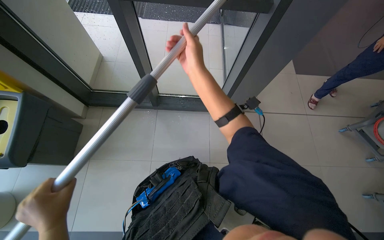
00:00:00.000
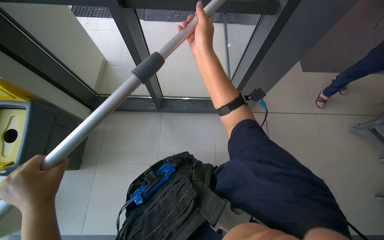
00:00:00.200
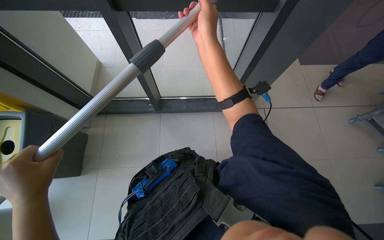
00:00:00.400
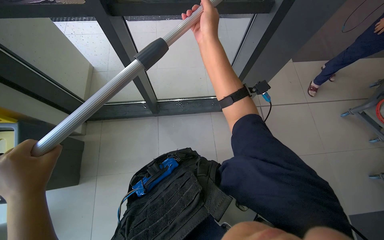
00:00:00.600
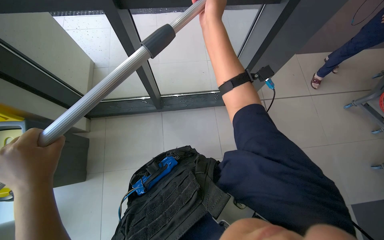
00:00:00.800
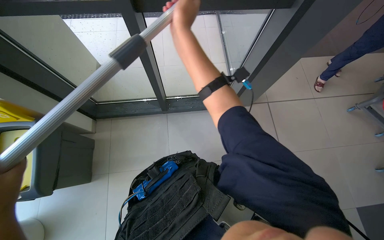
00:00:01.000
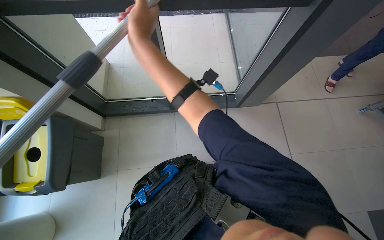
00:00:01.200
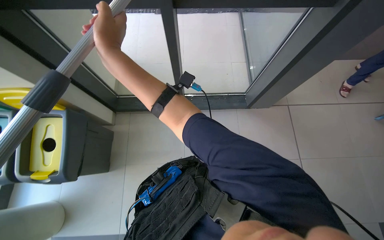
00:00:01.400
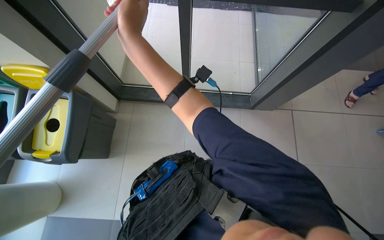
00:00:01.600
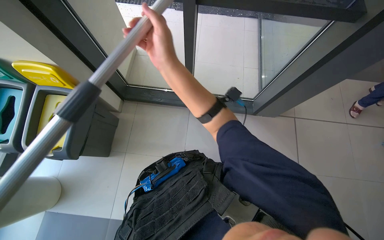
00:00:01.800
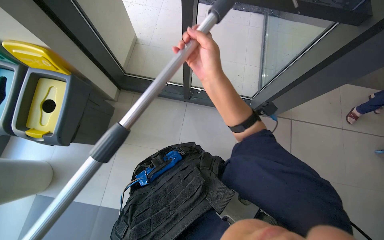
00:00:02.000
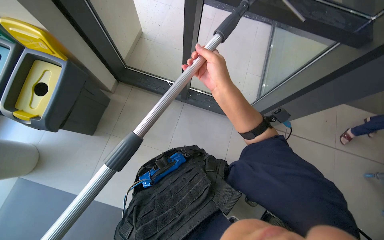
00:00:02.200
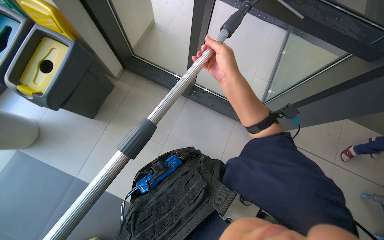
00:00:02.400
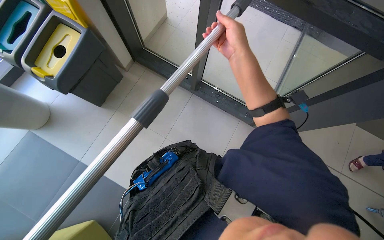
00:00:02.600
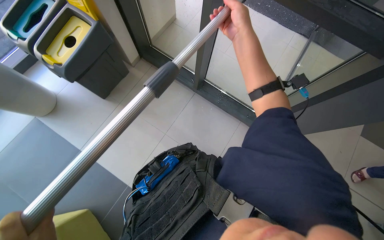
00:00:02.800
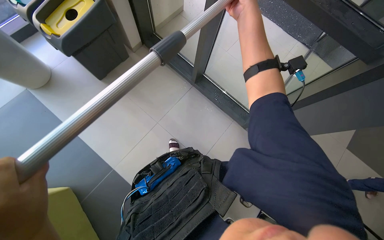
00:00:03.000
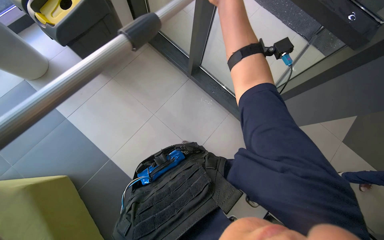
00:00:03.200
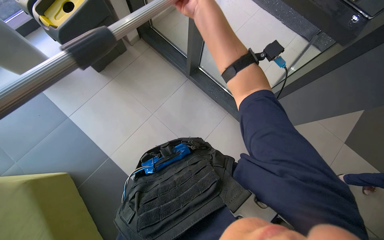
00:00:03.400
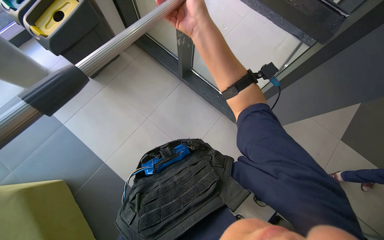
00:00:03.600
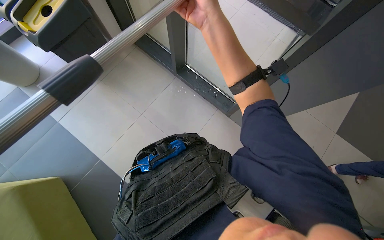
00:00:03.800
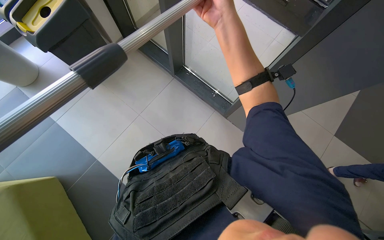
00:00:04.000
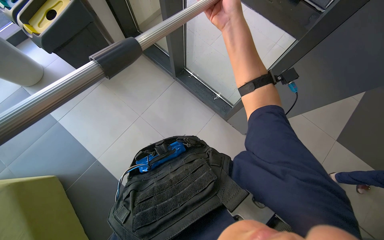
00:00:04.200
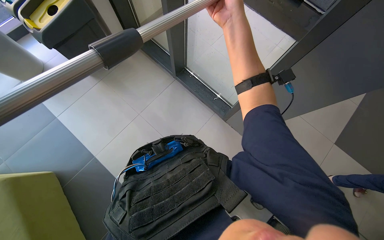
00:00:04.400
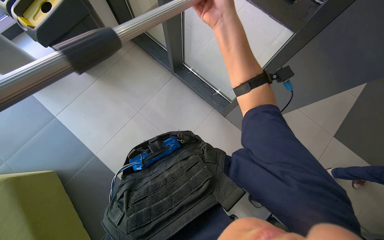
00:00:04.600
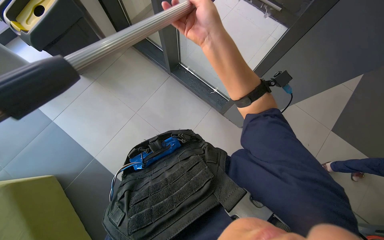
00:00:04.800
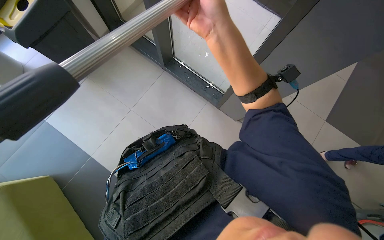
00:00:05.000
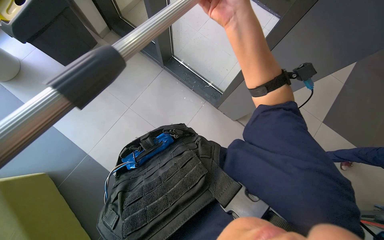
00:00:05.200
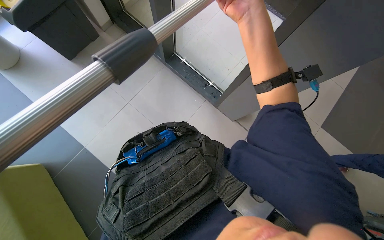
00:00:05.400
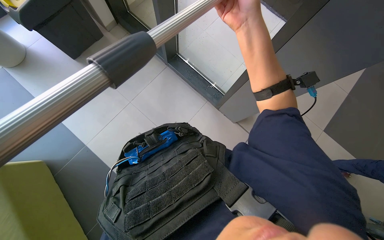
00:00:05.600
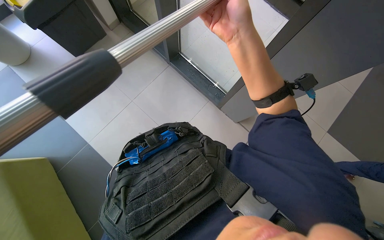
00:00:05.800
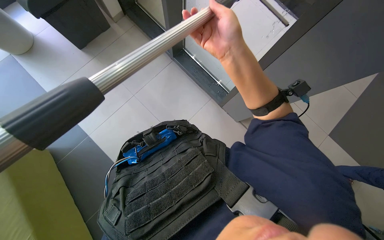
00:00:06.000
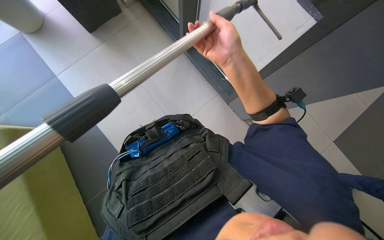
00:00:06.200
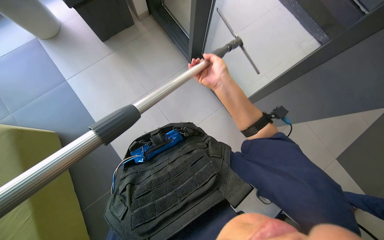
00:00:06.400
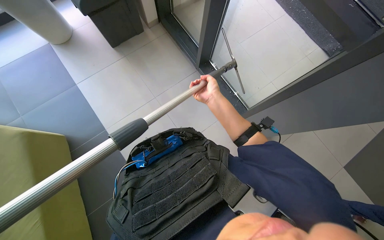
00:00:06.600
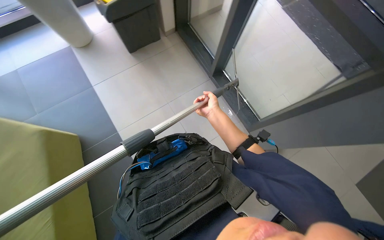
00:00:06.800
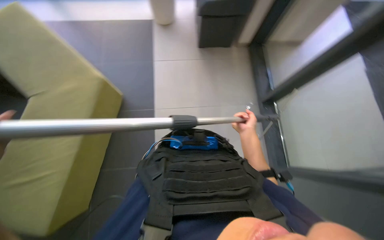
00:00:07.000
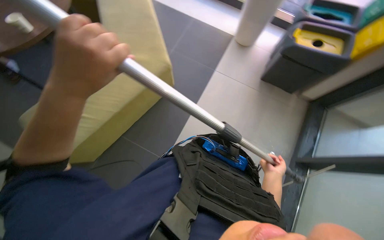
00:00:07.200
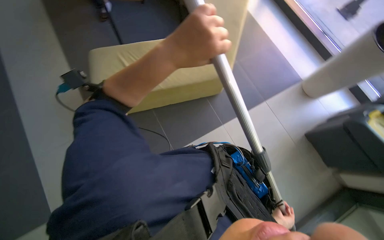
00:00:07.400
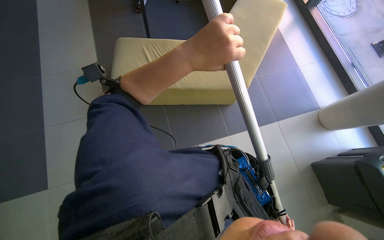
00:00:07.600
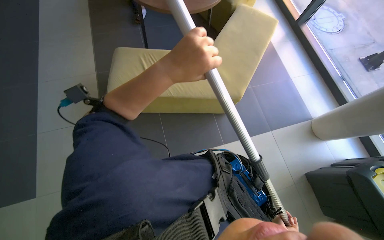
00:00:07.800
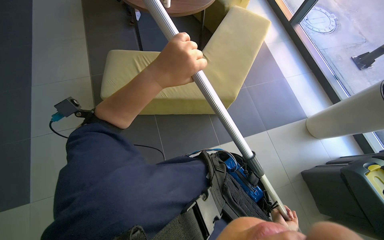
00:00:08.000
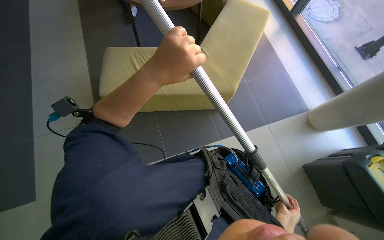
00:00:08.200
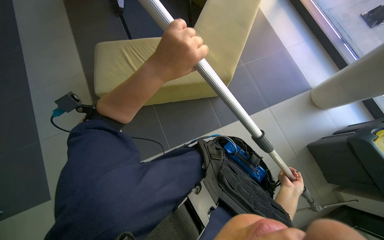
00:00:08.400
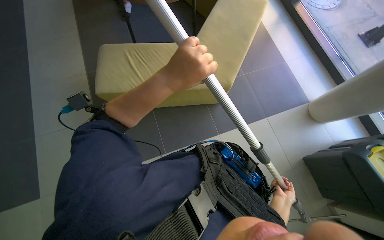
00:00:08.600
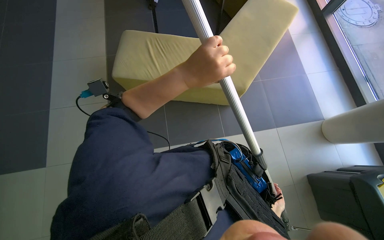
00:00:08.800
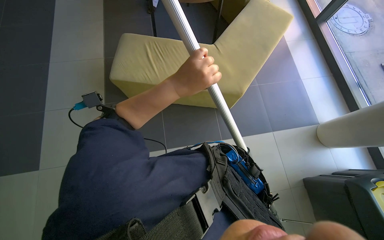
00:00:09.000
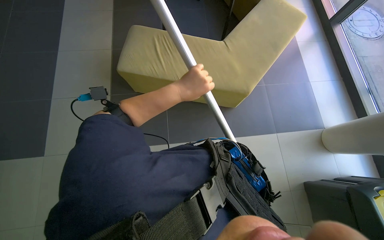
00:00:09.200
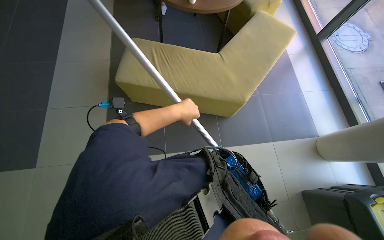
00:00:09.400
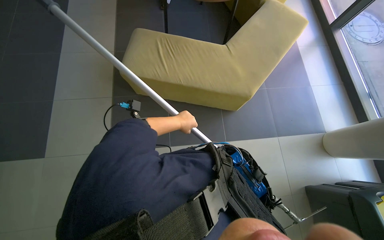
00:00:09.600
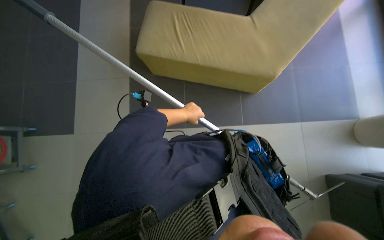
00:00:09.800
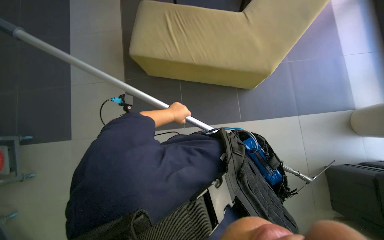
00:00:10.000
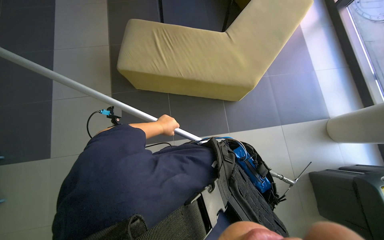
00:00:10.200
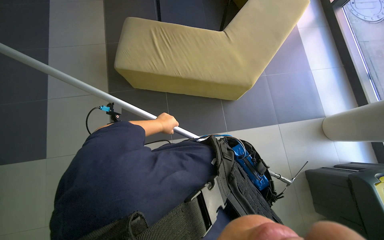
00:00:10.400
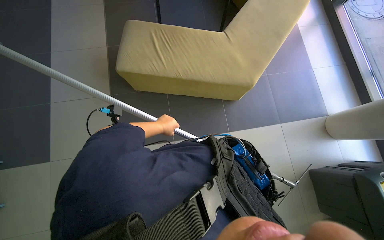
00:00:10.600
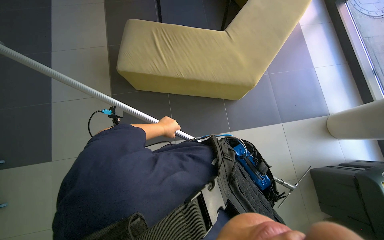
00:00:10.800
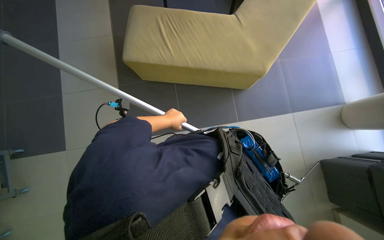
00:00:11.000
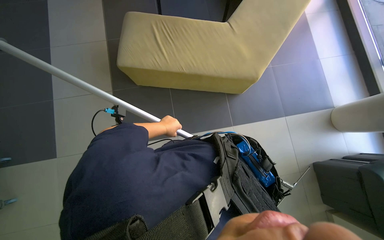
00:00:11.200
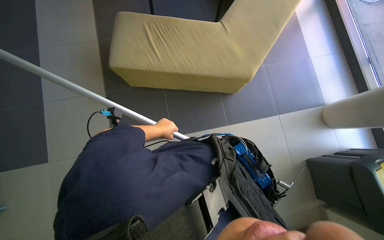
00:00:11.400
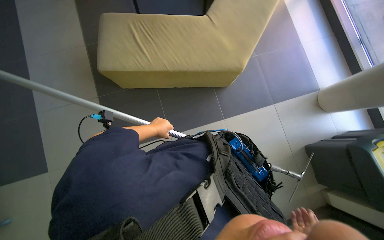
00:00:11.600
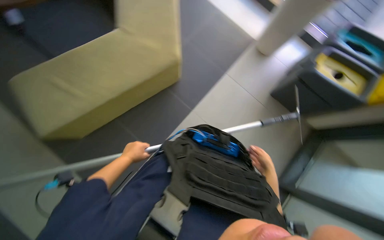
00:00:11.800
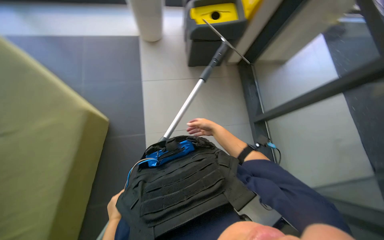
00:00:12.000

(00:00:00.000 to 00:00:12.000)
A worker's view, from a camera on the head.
Job: cleaning windows.
The whole recording: Cleaning glass panels. The worker cleans the glass panels with a long pole tool and then wipes them with a cloth.
00:00:00.000 - 00:00:01.600: The right hand moves to the left and nearer to the camera, some 20 cm.
00:00:01.600 - 00:00:03.000: Everything in view rotates roughly 35 degrees clockwise. The right hand moves farther from the camera and up the picture, about 25 cm.
00:00:03.000 - 00:00:04.400: The right hand heads down the picture, covering approximately 10 cm.
00:00:04.400 - 00:00:06.000: The right hand moves up and down the picture over about 10 cm, changing direction 2 times.
00:00:06.000 - 00:00:07.600: The head turns to the left by about 110 degrees.
00:00:09.000 - 00:00:10.400: The left hand travels farther from the camera, to the left and down the picture by roughly 30 cm.
00:00:10.400 - 00:00:12.000: The wearer's head swings roughly 55 degrees to the right.

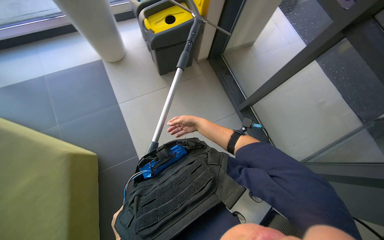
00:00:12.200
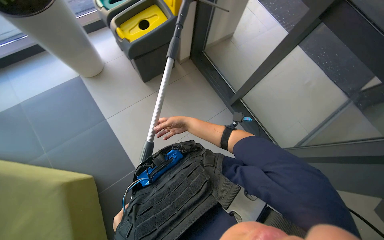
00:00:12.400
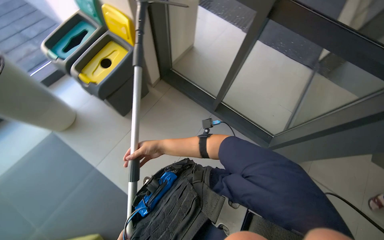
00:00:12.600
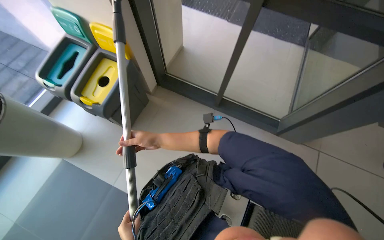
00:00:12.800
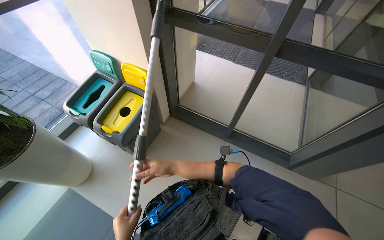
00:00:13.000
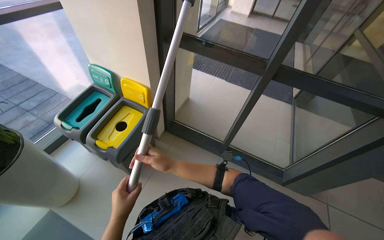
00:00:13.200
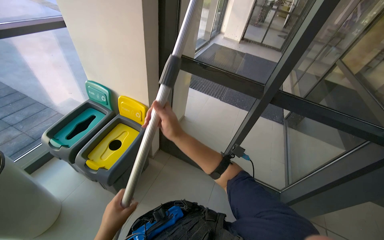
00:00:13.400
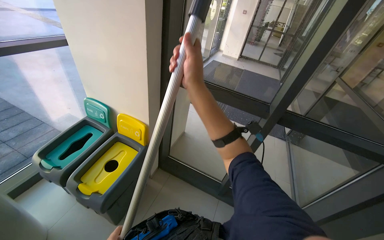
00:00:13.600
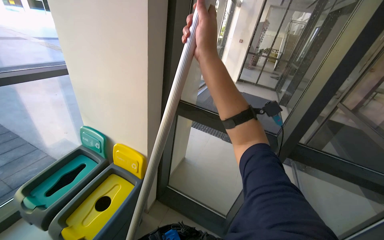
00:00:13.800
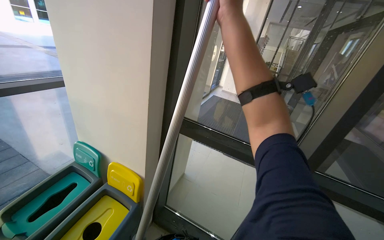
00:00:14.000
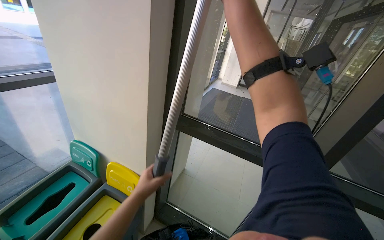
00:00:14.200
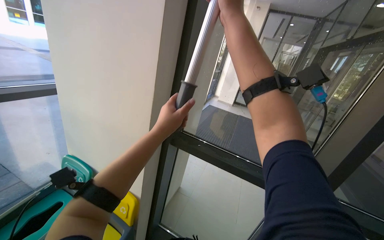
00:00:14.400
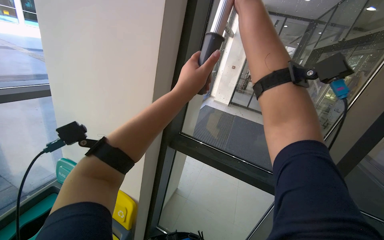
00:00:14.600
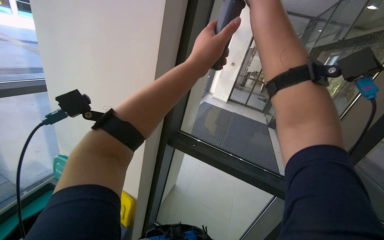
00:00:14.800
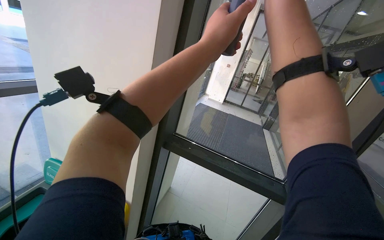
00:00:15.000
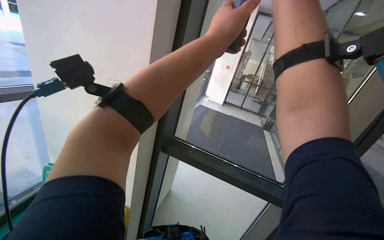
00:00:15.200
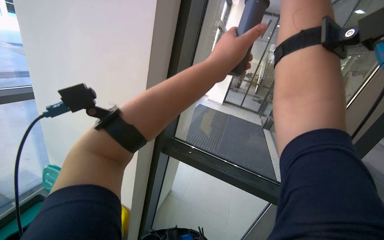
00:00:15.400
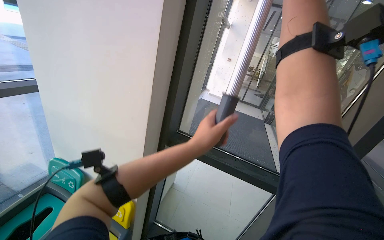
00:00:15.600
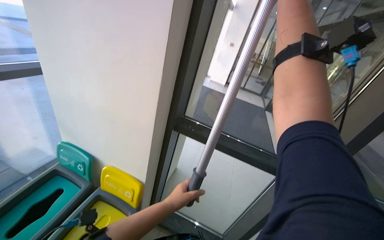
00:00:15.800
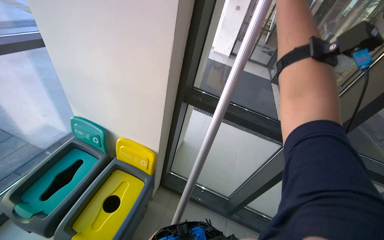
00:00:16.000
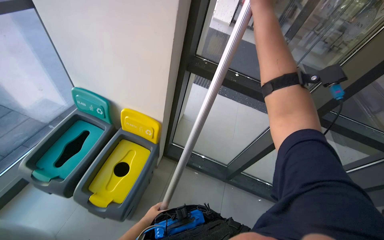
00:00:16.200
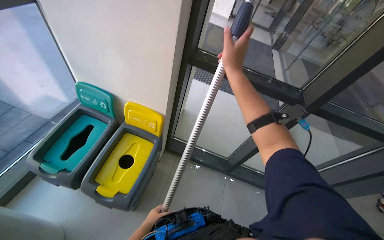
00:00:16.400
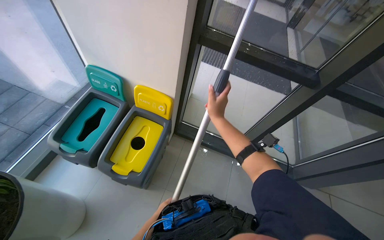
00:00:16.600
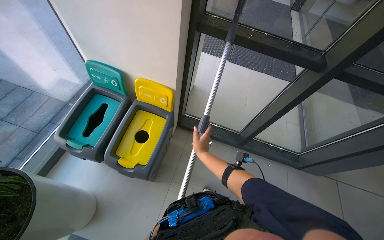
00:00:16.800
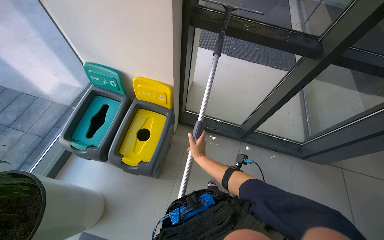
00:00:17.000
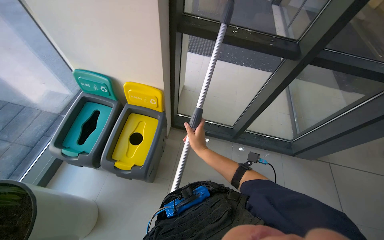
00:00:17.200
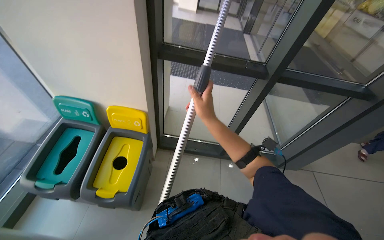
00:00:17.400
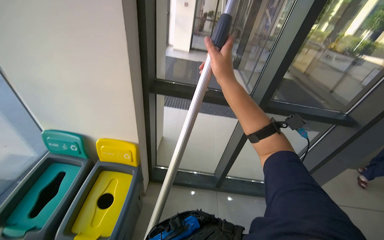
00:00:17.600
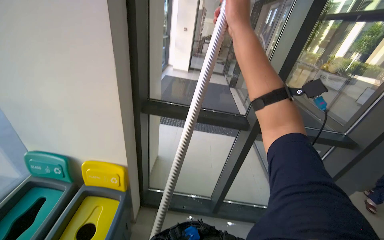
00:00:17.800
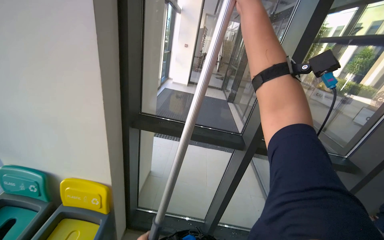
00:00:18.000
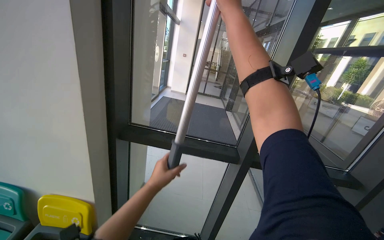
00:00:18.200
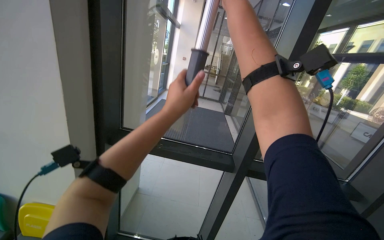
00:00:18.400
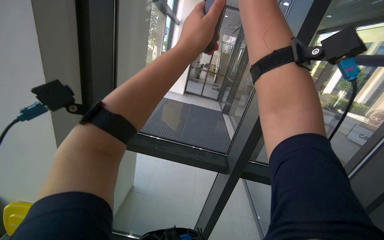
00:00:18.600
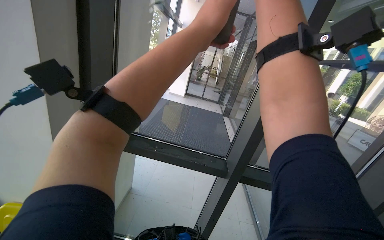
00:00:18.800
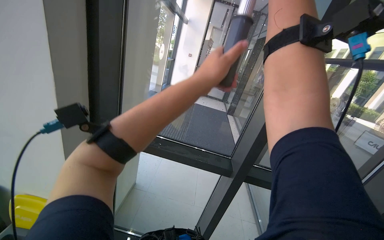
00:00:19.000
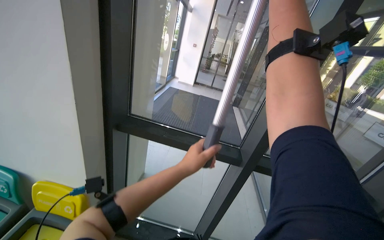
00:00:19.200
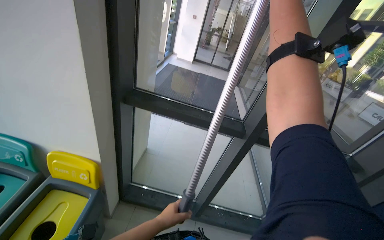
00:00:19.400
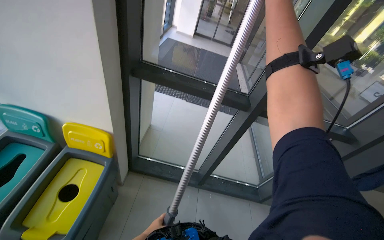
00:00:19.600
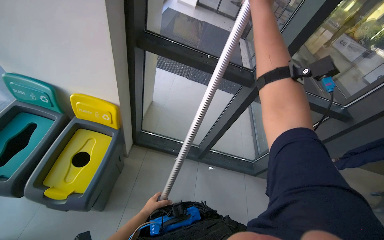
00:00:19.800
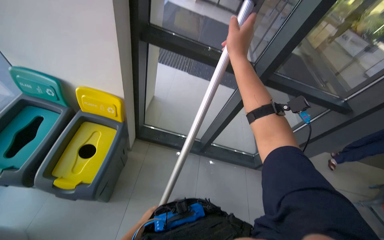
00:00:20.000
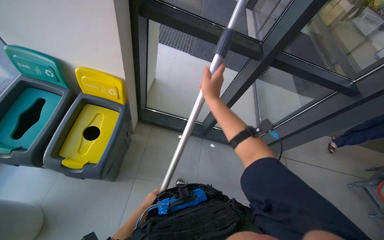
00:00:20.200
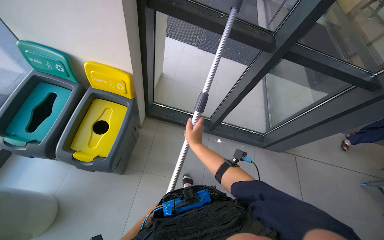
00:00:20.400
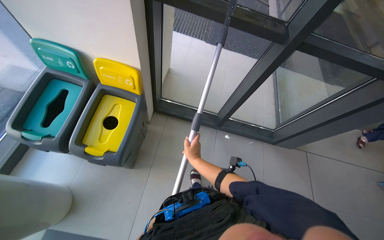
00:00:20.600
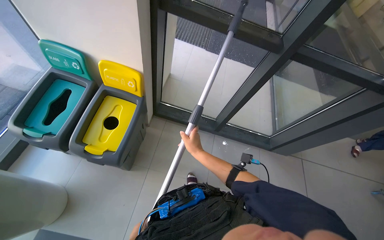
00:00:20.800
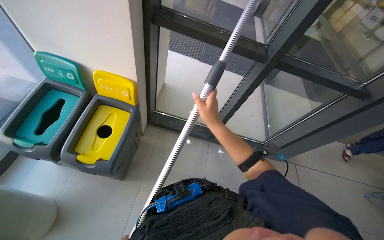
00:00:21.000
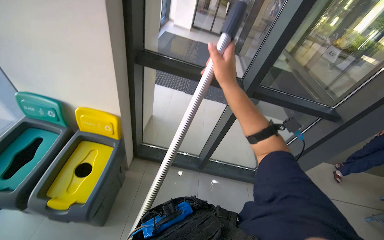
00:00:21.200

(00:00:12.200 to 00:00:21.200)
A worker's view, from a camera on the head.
Job: cleaning windows.
The whole recording: Cleaning glass panels. The worker cleans the glass panels with a long pole tool and then wipes them with a cloth.
00:00:12.200 - 00:00:13.800: The wearer looks about 35 degrees further to the right. The wearer looks some 45 degrees further upward.
00:00:15.200 - 00:00:16.600: The camera pitches downward, by roughly 35 degrees. The left hand heads down the picture, covering about 90 cm.
00:00:16.600 - 00:00:18.200: The wearer looks about 30 degrees further upward.
00:00:18.200 - 00:00:19.800: The wearer looks about 25 degrees further downward.
